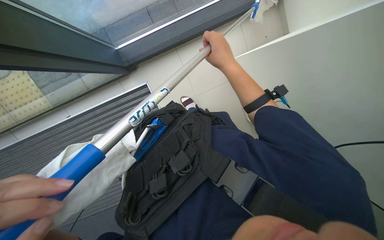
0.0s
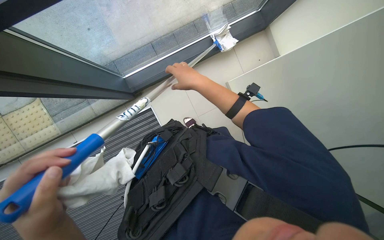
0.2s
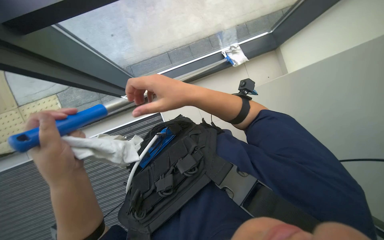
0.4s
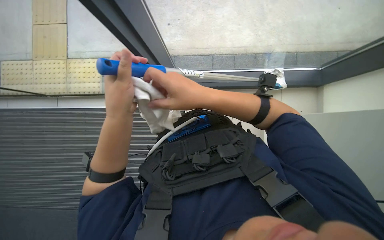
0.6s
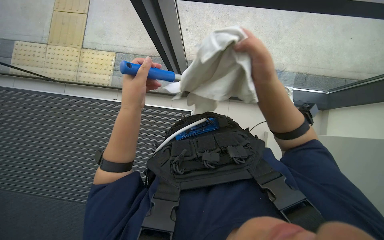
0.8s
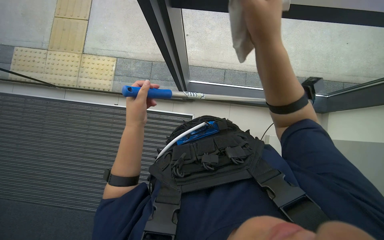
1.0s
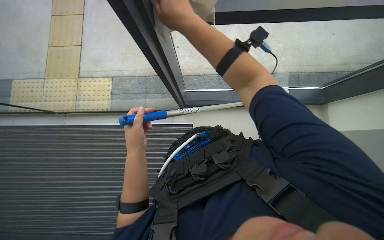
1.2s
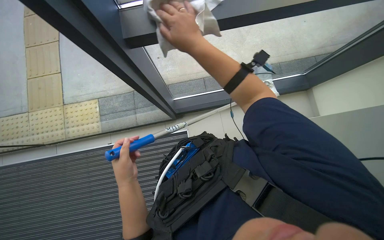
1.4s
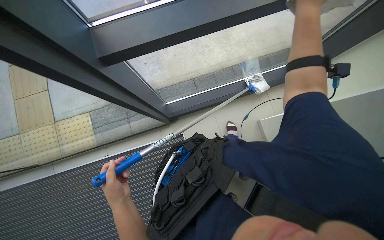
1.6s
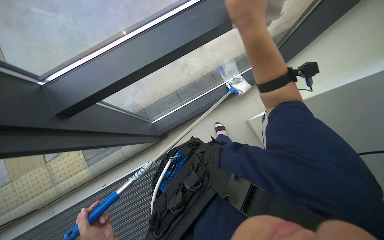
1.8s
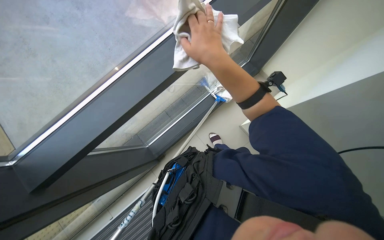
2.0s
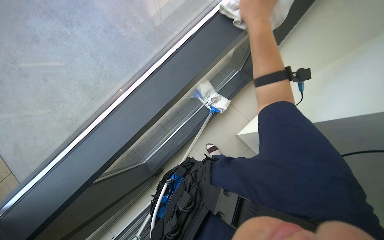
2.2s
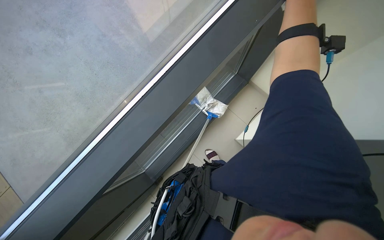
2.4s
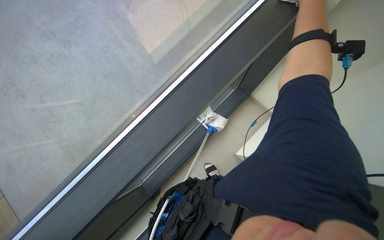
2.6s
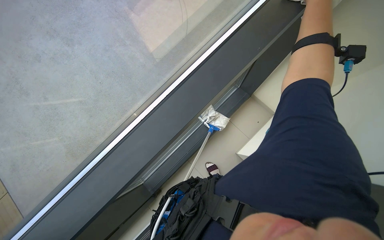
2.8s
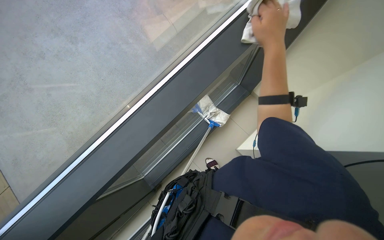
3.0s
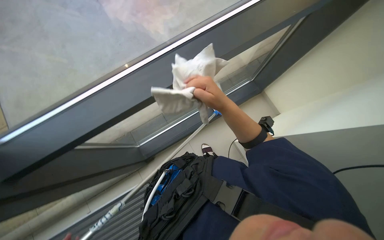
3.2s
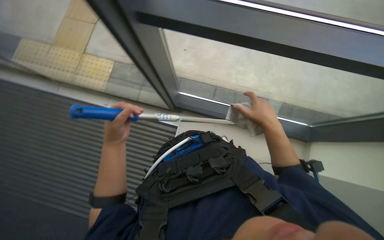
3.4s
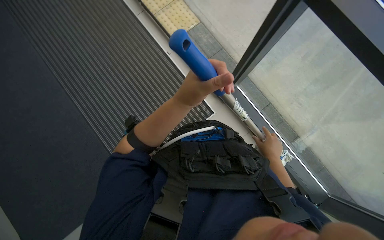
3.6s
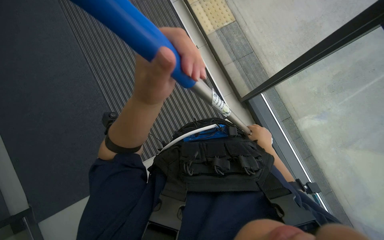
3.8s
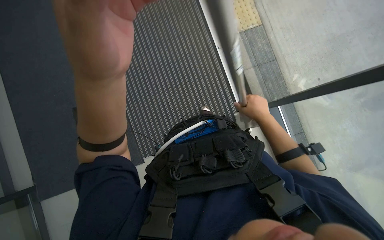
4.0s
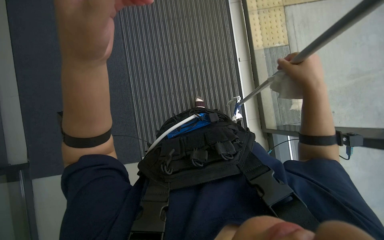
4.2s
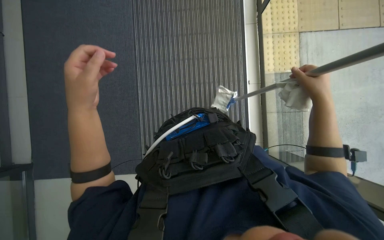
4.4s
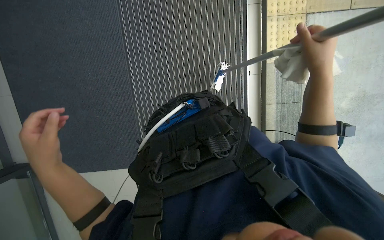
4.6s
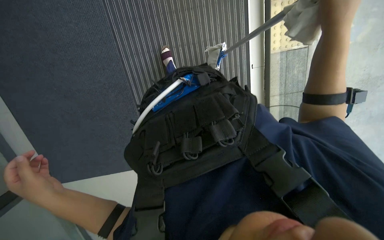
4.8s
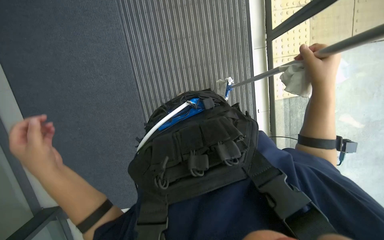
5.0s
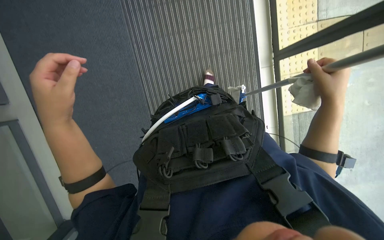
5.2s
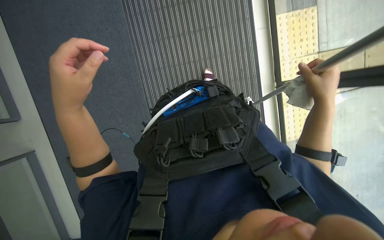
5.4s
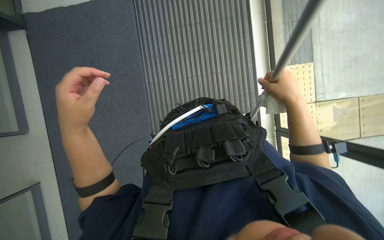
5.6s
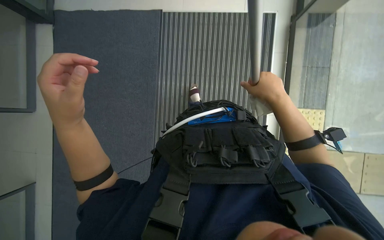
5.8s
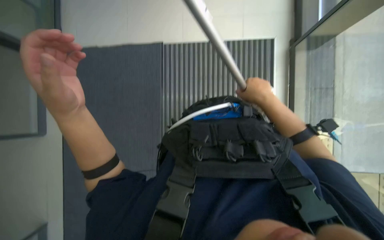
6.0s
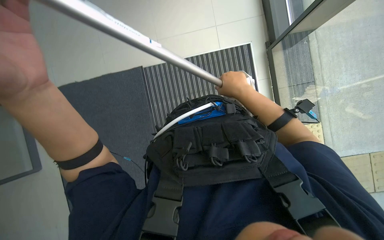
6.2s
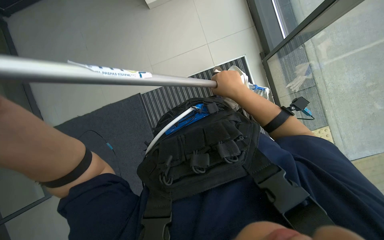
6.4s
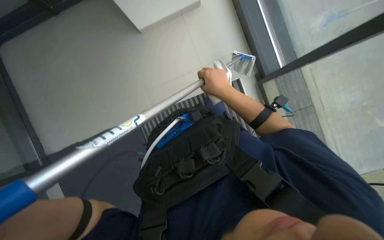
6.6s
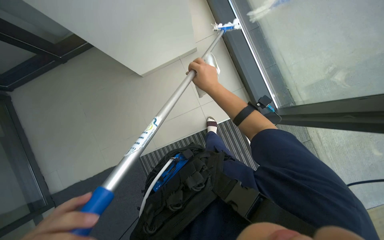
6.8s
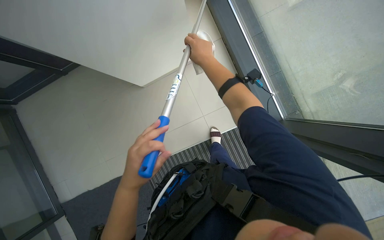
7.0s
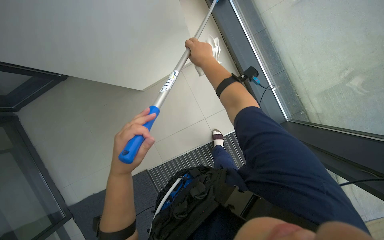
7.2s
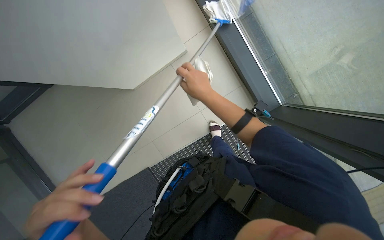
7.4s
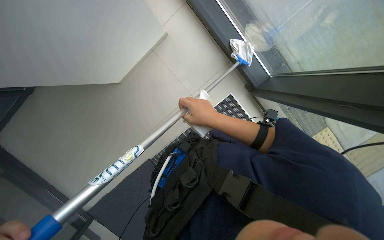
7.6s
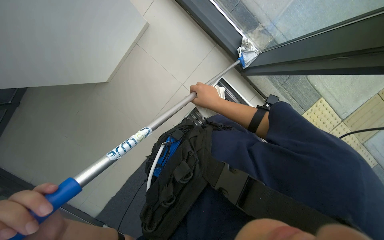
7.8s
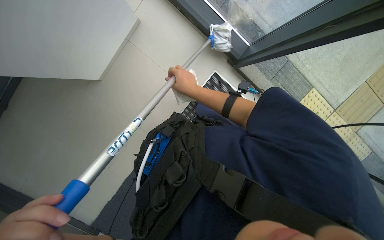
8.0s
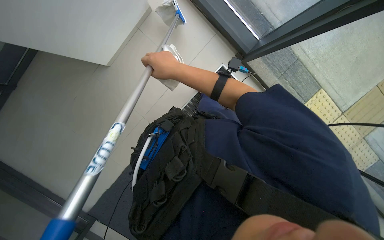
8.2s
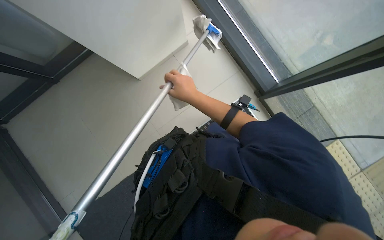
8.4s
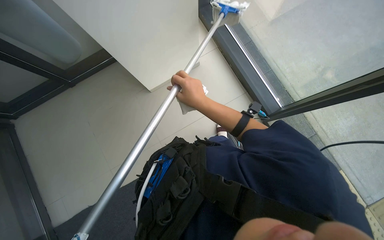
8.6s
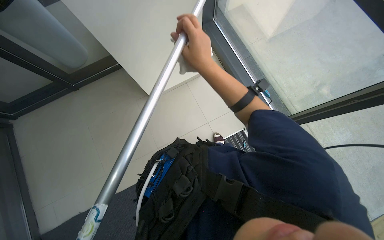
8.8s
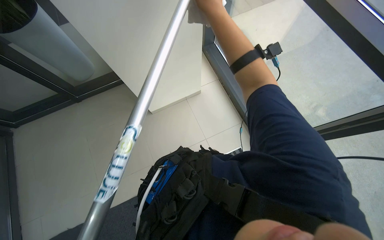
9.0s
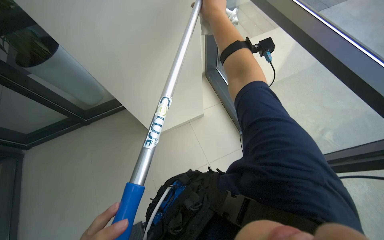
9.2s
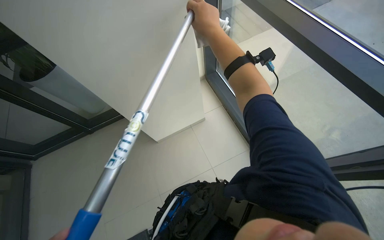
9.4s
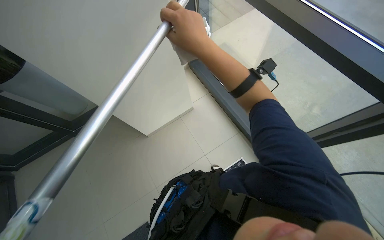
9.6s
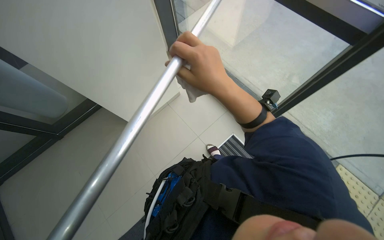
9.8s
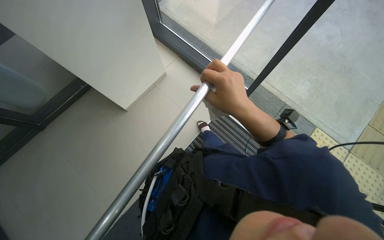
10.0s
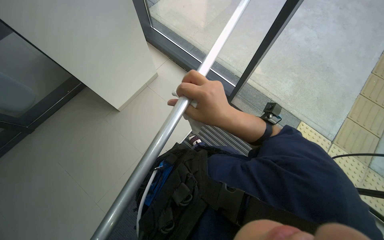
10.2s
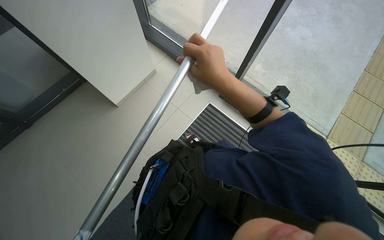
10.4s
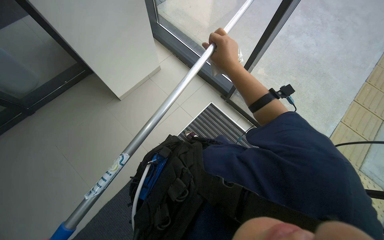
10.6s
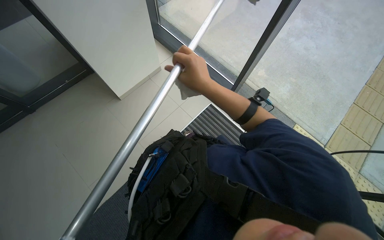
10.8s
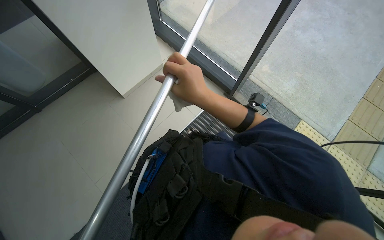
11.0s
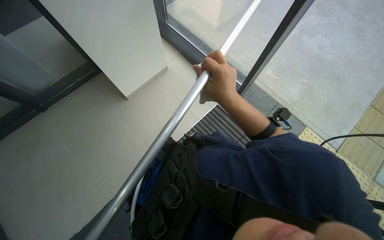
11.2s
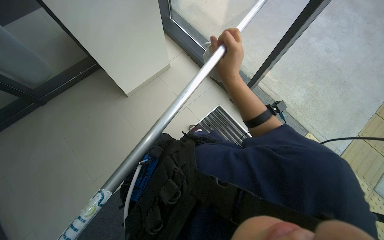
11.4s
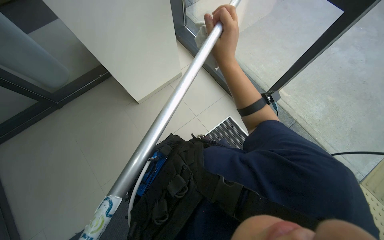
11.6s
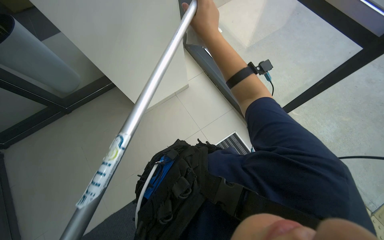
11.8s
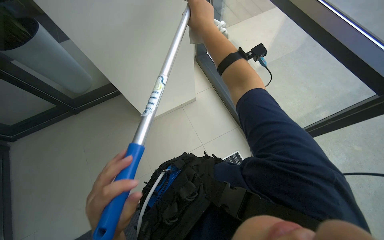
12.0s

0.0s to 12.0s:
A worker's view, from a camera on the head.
Job: cleaning windows.
The whole recording: Cleaning glass wall with long-handled tool. The worker cleans the glass wall using a long-handled tool.
0.0s to 1.6s: The wearer looks approximately 25 degrees further upward.
1.6s to 3.0s: The wearer looks roughly 15 degrees further upward.
3.0s to 4.4s: The head rotates some 55 degrees to the left. The camera pitches downward, by approximately 20 degrees.
4.4s to 6.0s: The wearer looks approximately 15 degrees further upward. The right hand is displaced to the left by roughly 15 cm, and travels up the picture and back again, roughly 10 cm each way. Meanwhile the left hand moves about 25 cm down the picture and comes back.
6.0s to 7.6s: The right hand moves approximately 30 cm up the picture and comes back.
7.6s to 9.0s: The right hand travels up the picture and nearer to the camera by approximately 30 cm.
9.0s to 10.4s: The right hand heads down the picture and nearer to the camera, covering about 25 cm.
10.4s to 12.0s: The head rotates about 25 degrees to the left. The right hand swings up and down the picture, about 20 cm each way, with 2 reversals.

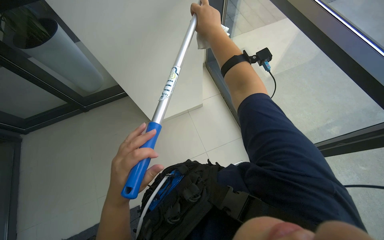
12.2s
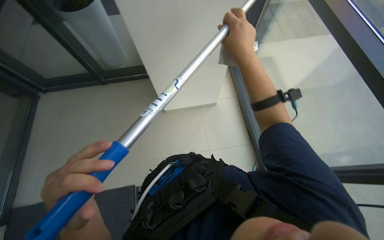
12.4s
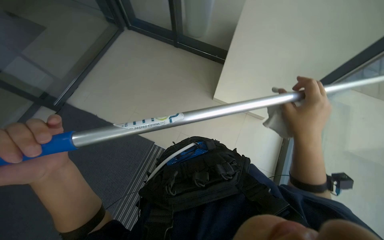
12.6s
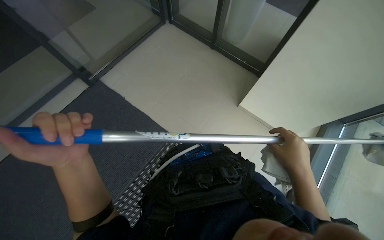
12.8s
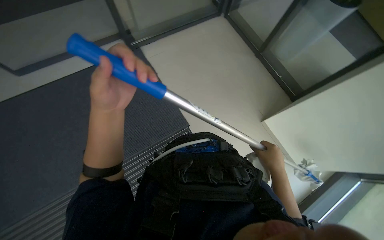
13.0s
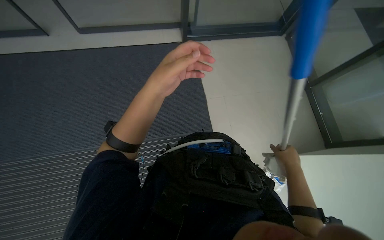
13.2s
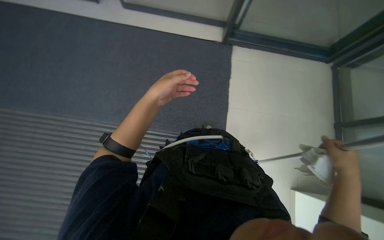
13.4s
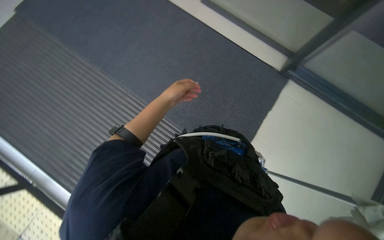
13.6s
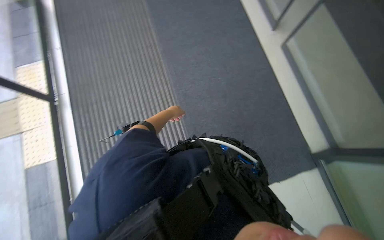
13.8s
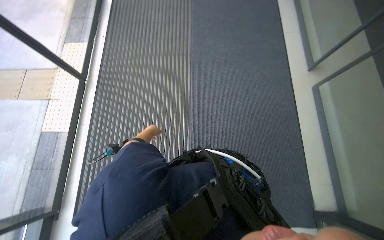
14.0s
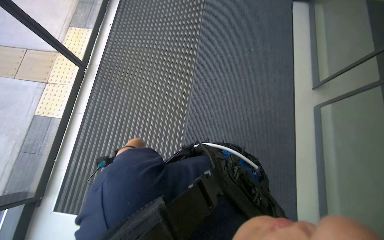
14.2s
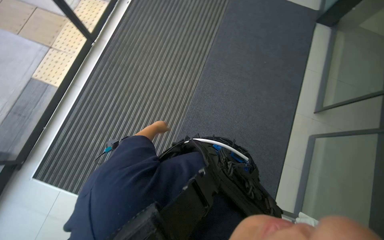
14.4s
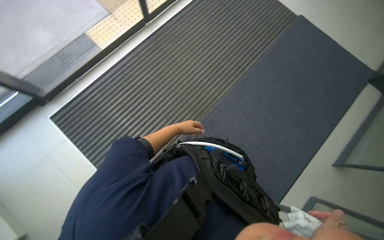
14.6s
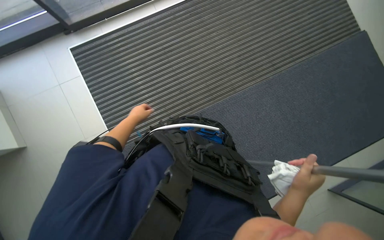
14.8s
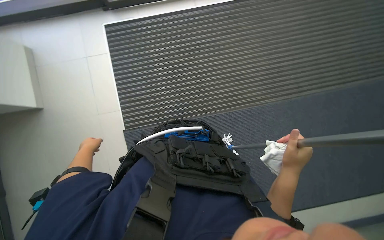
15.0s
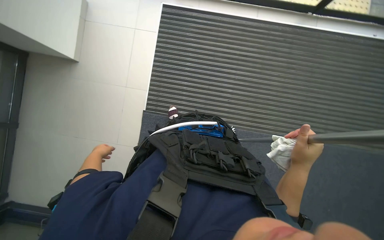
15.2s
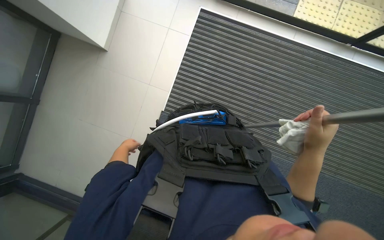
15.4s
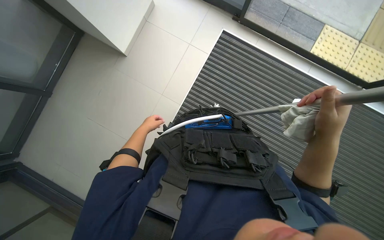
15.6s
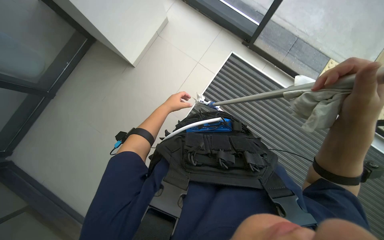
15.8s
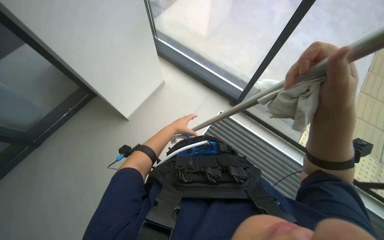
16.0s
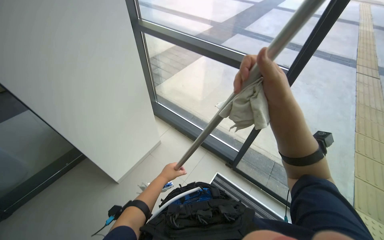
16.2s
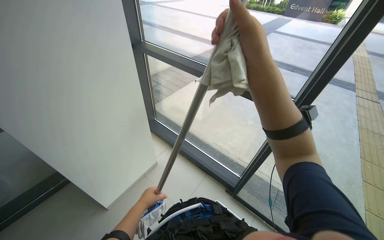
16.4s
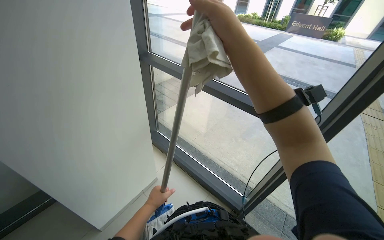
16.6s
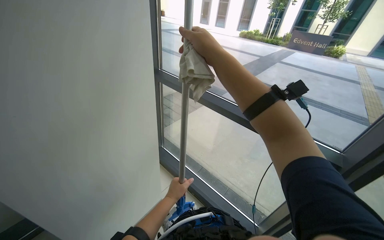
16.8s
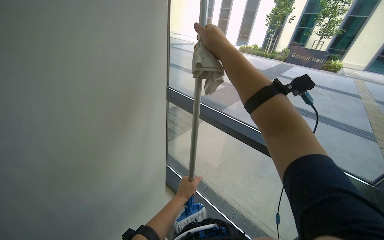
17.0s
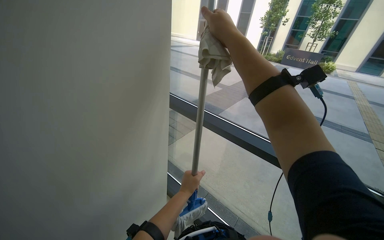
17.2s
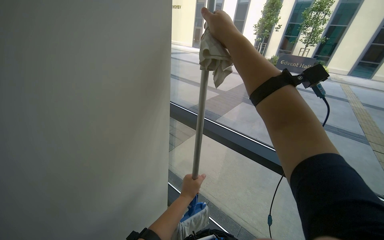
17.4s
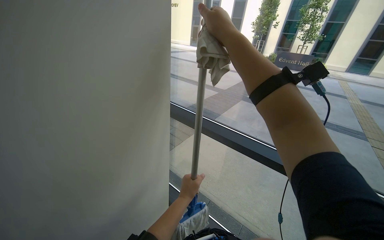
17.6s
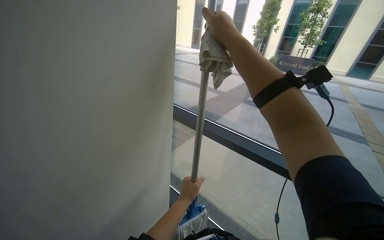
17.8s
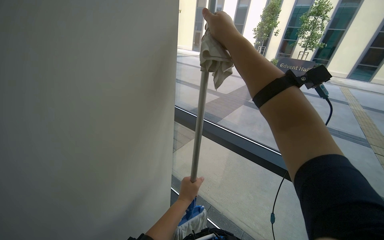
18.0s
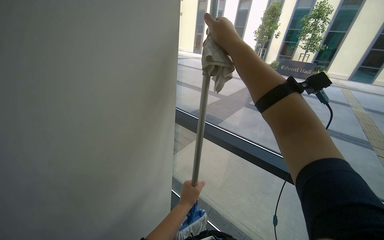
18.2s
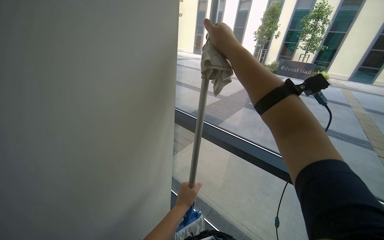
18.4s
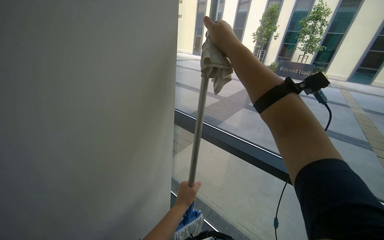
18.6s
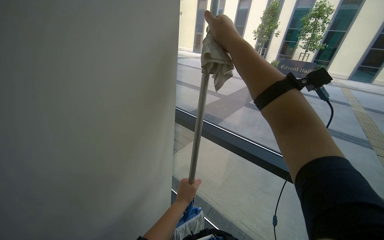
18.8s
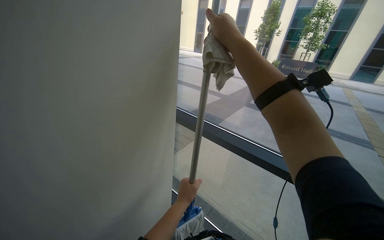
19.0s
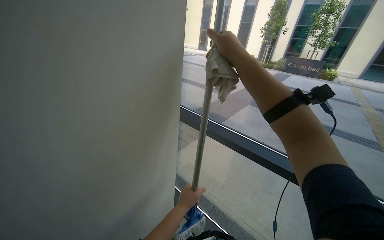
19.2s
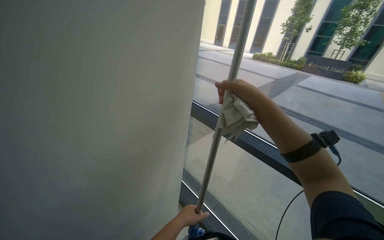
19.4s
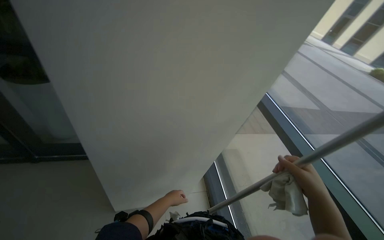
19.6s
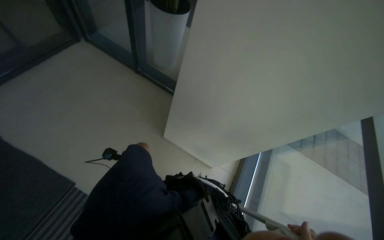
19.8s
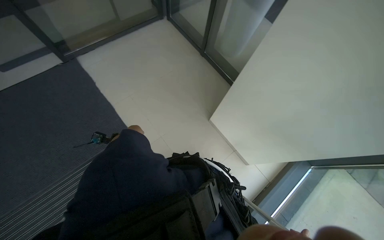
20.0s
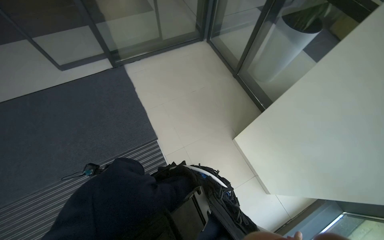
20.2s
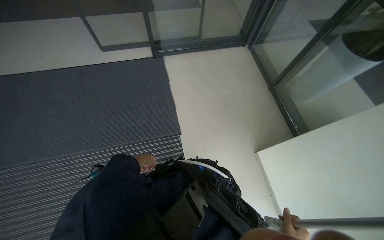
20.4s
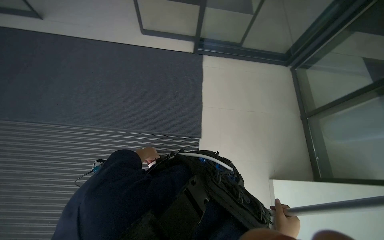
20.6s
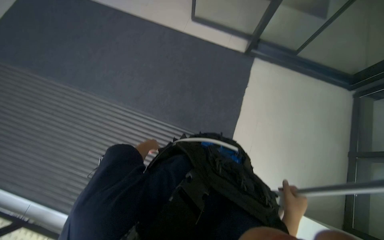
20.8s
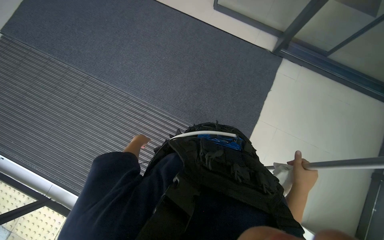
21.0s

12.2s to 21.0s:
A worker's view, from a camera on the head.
Job: cleaning windows.
The whole recording: Cleaning glass wall with long-handled tool. The worker cleans the glass wall using a long-handled tool.
12.2s to 13.6s: The head rotates some 85 degrees to the left.
13.6s to 15.2s: The head rotates approximately 50 degrees to the left.
15.2s to 16.6s: The wearer looks approximately 20 degrees further upward.
16.6s to 18.0s: The camera pitches upward, by approximately 15 degrees. The left hand heads to the right, covering some 10 cm.
19.6s to 21.0s: The camera travels roughly 60 cm. The head rotates some 105 degrees to the left. The camera pitches downward, by roughly 15 degrees.
